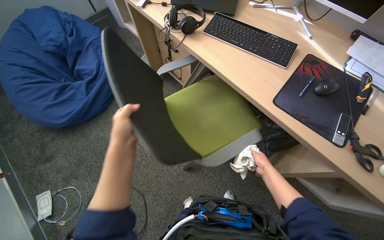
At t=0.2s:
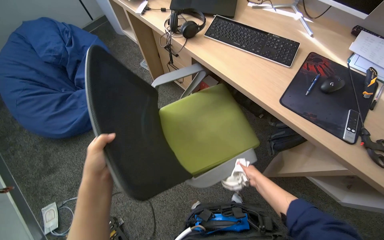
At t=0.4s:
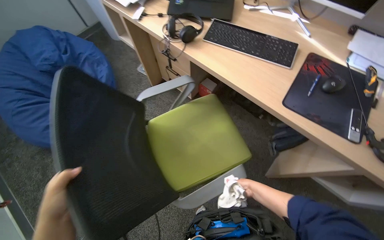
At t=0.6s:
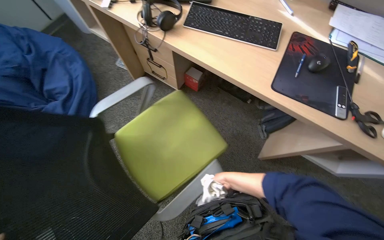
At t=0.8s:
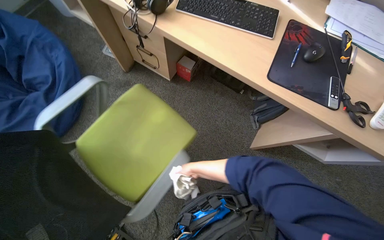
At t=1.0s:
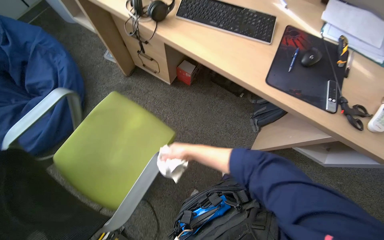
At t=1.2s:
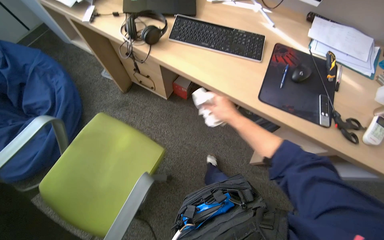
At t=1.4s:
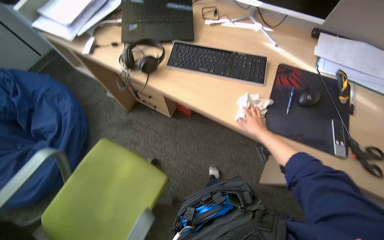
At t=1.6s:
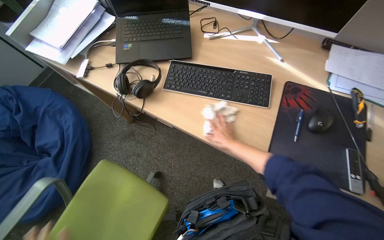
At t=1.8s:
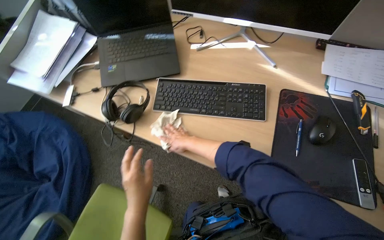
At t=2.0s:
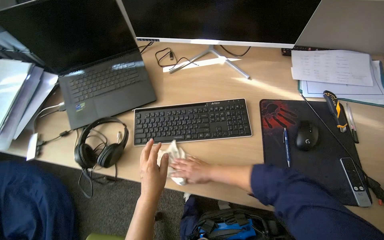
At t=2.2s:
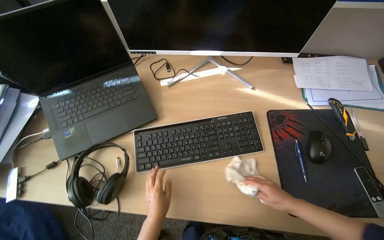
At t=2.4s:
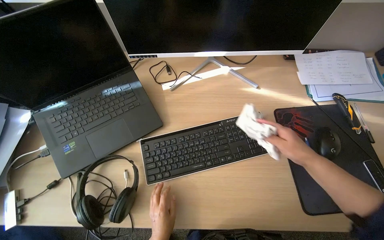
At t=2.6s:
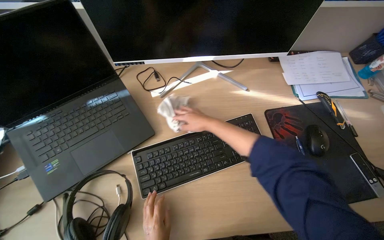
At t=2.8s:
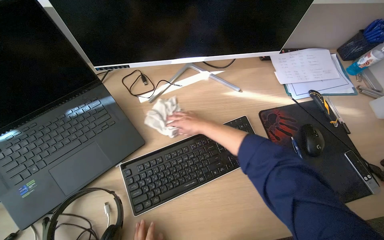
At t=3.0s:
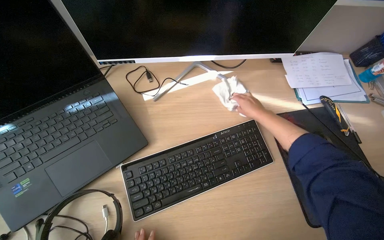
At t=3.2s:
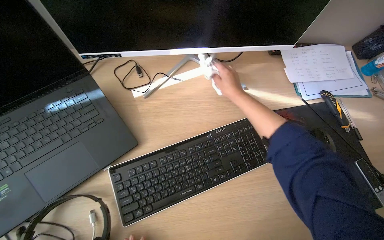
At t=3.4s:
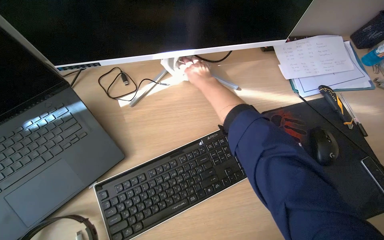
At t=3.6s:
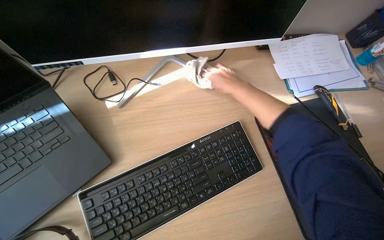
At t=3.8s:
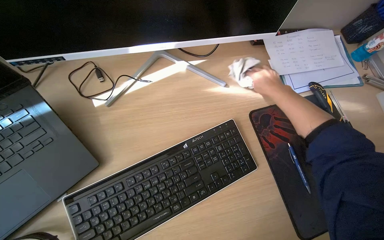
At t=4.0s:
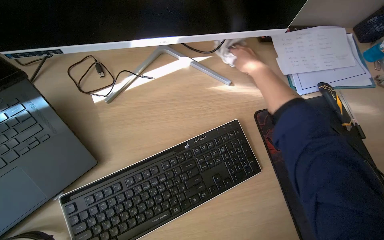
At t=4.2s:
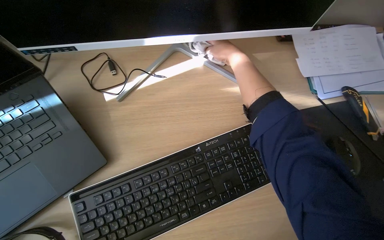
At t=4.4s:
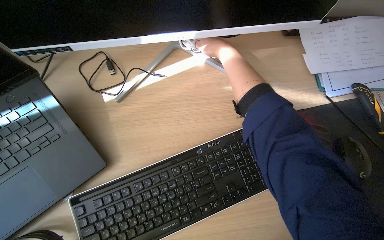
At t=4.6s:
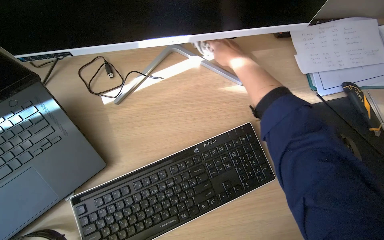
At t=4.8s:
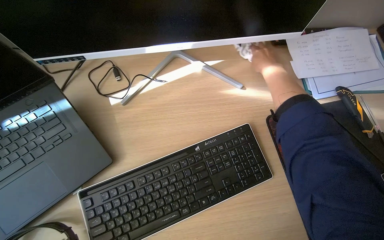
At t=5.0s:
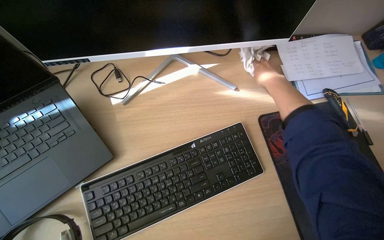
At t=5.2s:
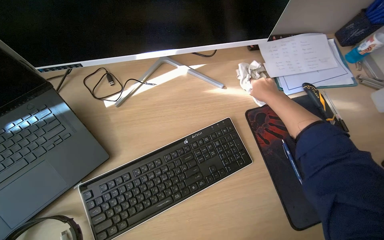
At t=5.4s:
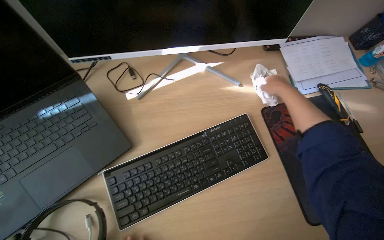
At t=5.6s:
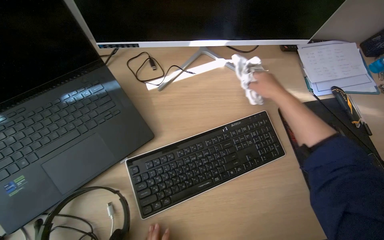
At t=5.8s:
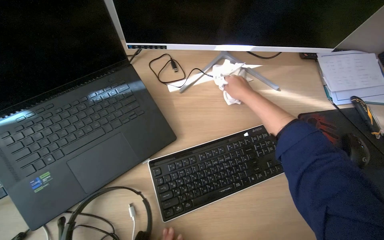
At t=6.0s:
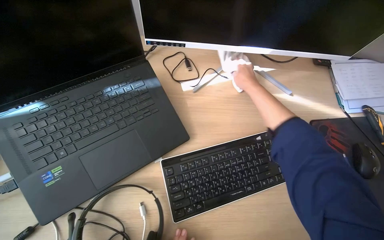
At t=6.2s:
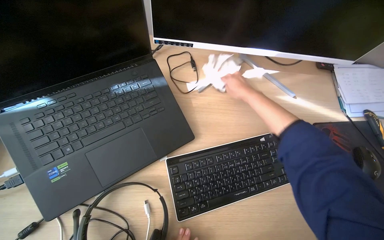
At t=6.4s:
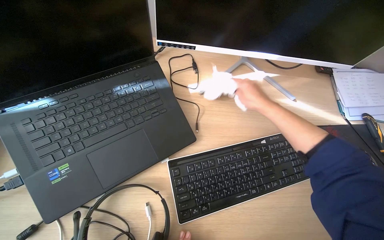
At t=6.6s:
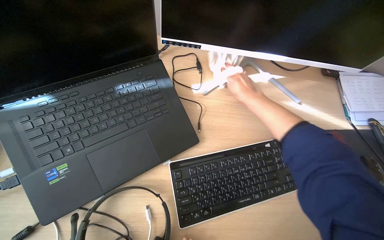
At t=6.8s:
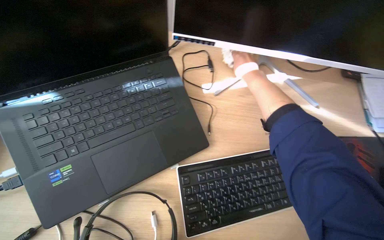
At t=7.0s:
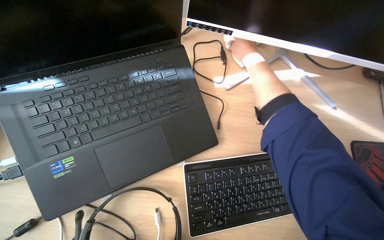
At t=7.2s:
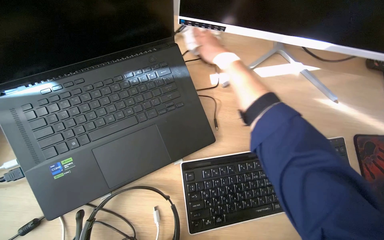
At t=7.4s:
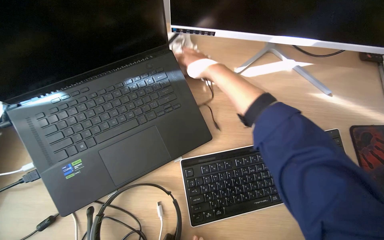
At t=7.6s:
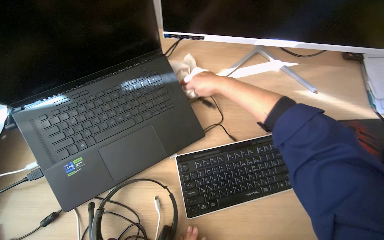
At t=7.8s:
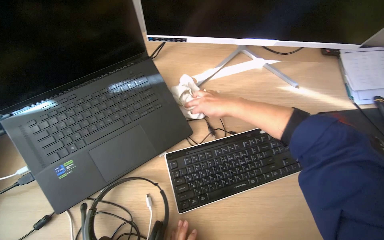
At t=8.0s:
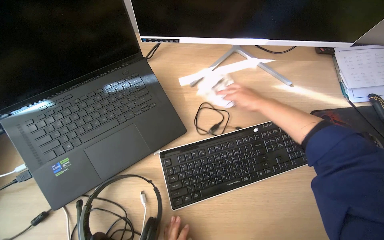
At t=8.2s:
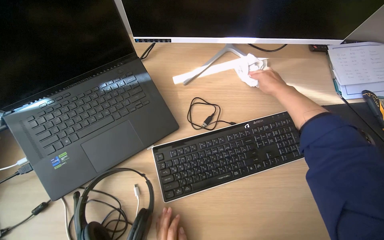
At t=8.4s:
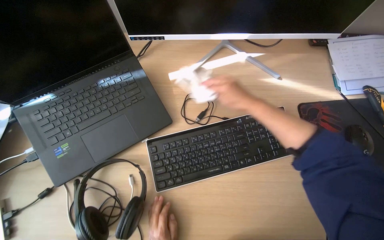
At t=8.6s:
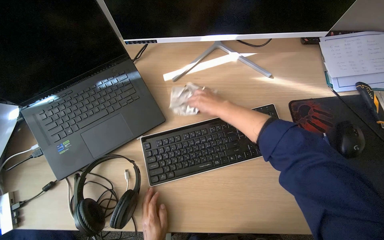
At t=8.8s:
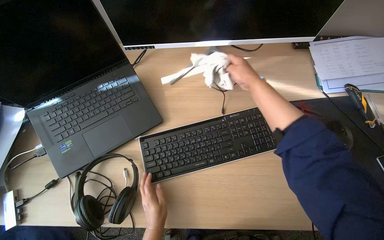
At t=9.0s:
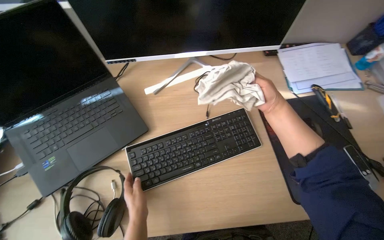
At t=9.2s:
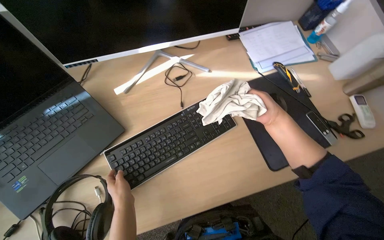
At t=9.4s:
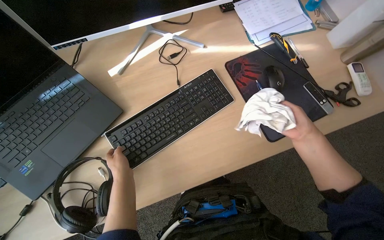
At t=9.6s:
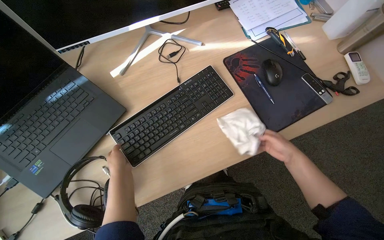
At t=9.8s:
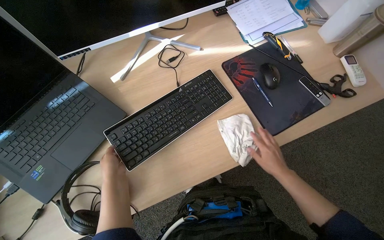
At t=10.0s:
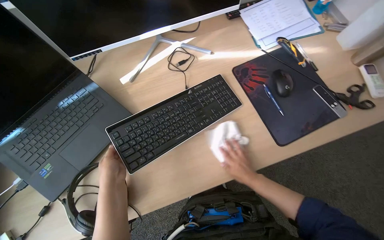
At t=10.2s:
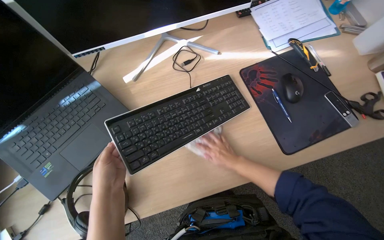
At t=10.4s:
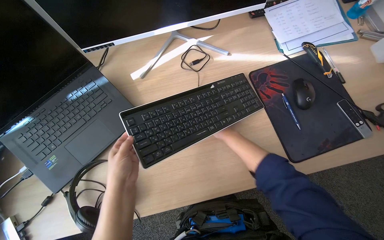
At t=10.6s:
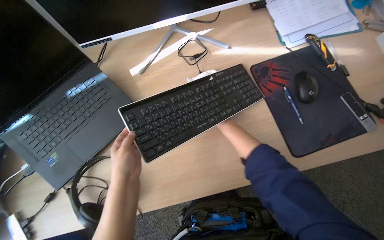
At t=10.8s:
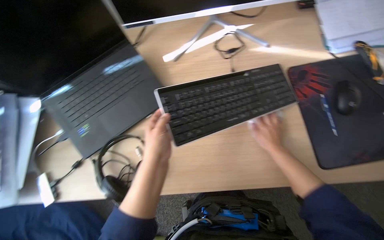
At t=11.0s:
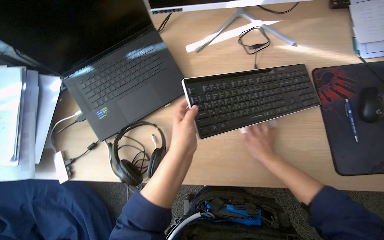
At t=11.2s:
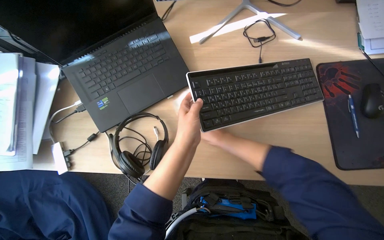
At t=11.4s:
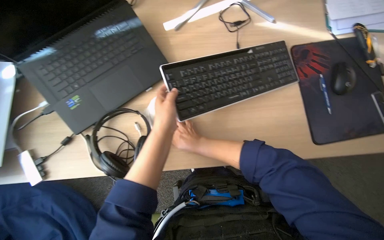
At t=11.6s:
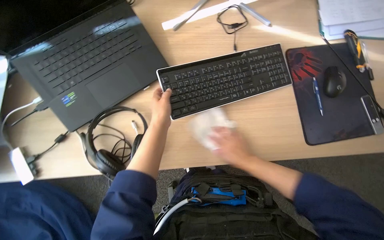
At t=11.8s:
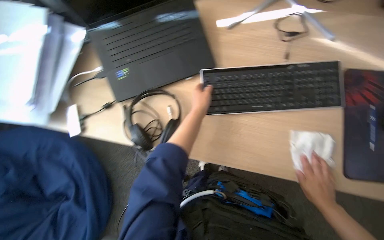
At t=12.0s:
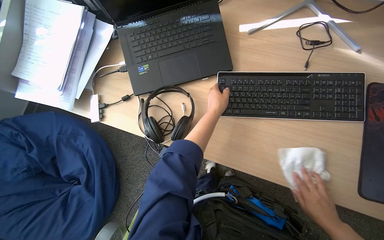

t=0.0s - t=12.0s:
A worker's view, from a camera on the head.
Job: wiping surfaces.
The whole recording: Wiping office desk and peripherals. The worker wipes various items on the desk, including the remote, scissors, cup, phone, desk surface, keyboard, mouse, and monitor stand.
t=0.0s - t=1.6s: The right hand swings left and right, about 30 cm each way, with 2 reversals.
t=1.6s - t=3.0s: The head rotates about 35 degrees to the right.
t=3.0s - t=4.4s: The right hand goes left and right, some 20 cm each way, reversing 2 times.
t=4.4s - t=6.0s: The right hand heads down the picture, covering about 10 cm.
t=6.0s - t=7.6s: The right hand shifts about 15 cm to the left.
t=7.6s - t=9.0s: The right hand swings left and right, some 20 cm each way, with 2 reversals.
t=9.0s - t=10.4s: The right hand goes roughly 30 cm down the picture; the left hand is displaced nearer to the camera and up the picture by approximately 15 cm.
t=10.4s - t=12.0s: The scene turns approximately 30 degrees clockwise in the picture. The left hand is displaced farther from the camera by approximately 10 cm. The right hand goes roughly 20 cm down the picture and nearer to the camera.

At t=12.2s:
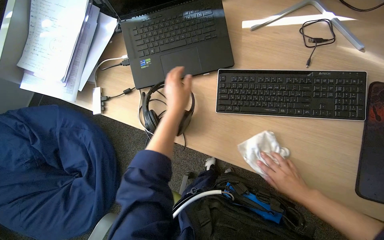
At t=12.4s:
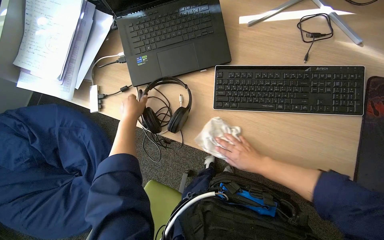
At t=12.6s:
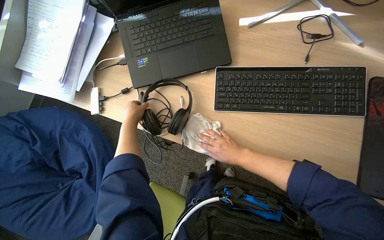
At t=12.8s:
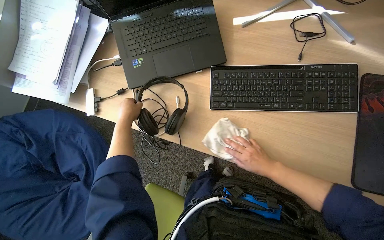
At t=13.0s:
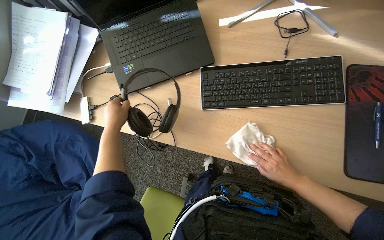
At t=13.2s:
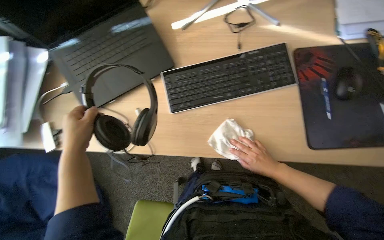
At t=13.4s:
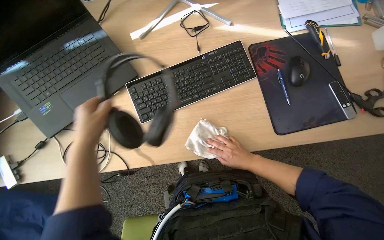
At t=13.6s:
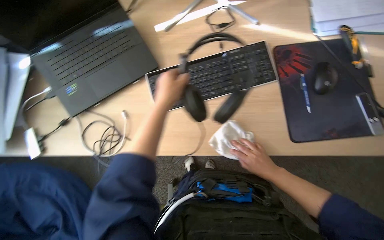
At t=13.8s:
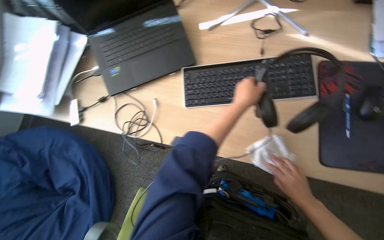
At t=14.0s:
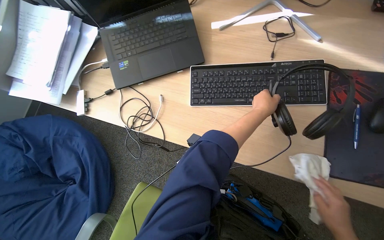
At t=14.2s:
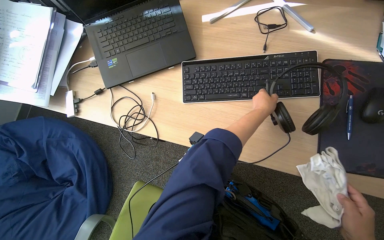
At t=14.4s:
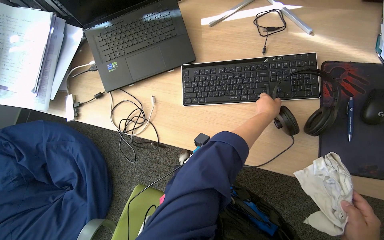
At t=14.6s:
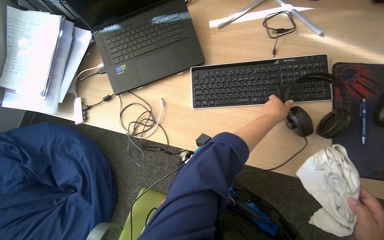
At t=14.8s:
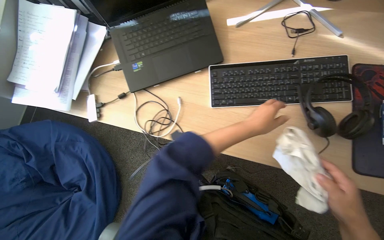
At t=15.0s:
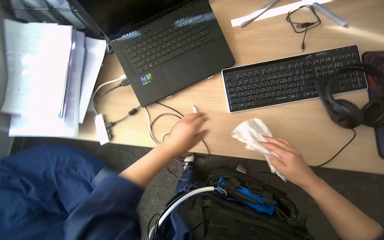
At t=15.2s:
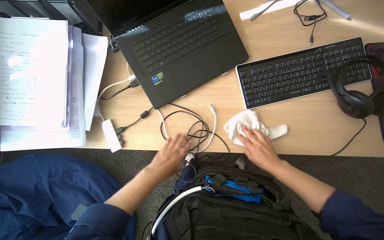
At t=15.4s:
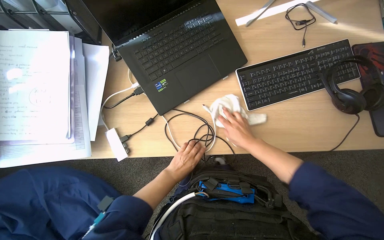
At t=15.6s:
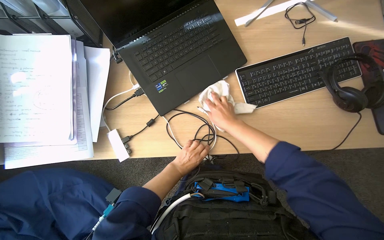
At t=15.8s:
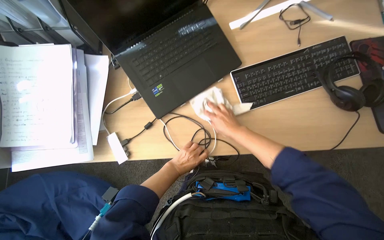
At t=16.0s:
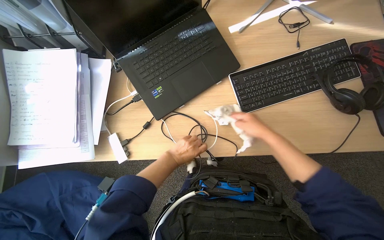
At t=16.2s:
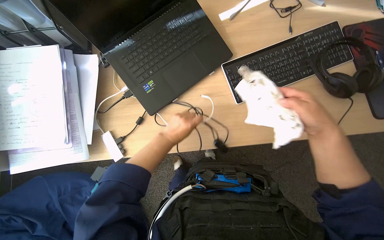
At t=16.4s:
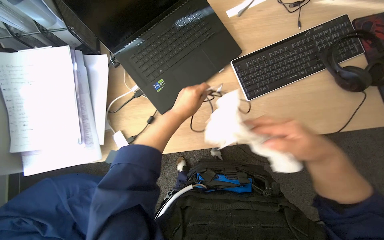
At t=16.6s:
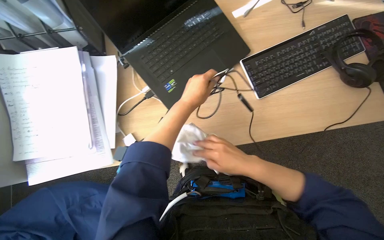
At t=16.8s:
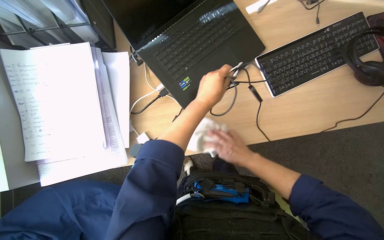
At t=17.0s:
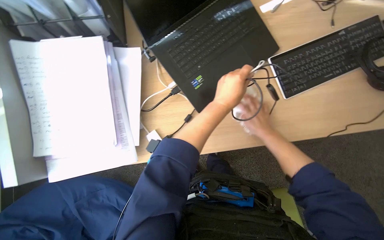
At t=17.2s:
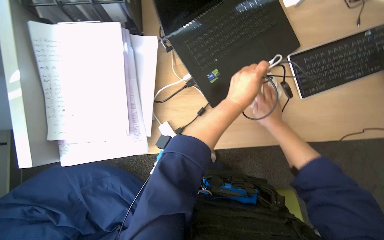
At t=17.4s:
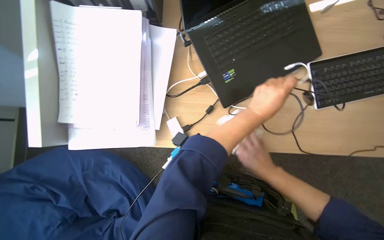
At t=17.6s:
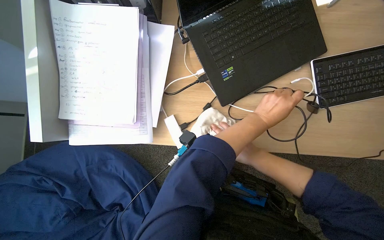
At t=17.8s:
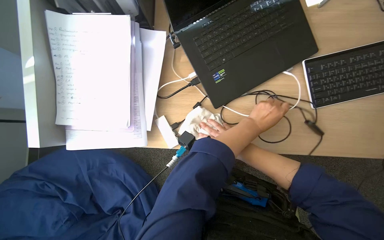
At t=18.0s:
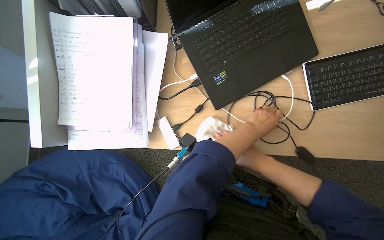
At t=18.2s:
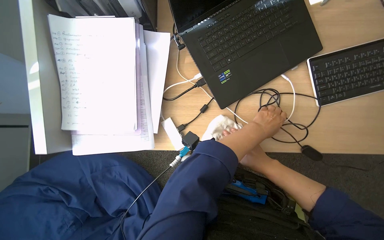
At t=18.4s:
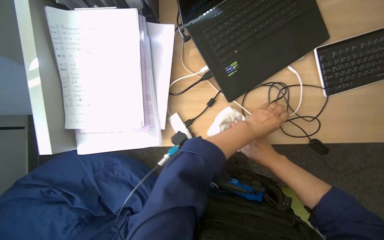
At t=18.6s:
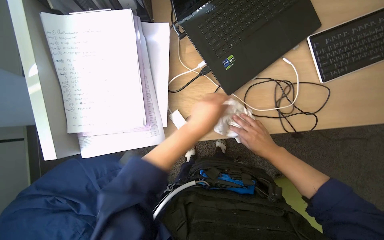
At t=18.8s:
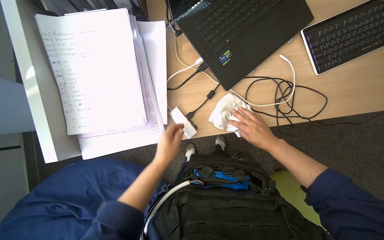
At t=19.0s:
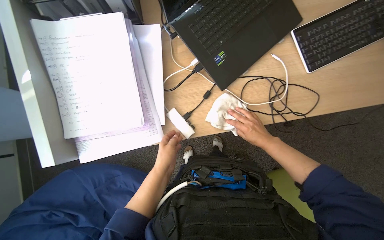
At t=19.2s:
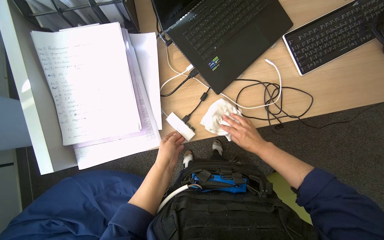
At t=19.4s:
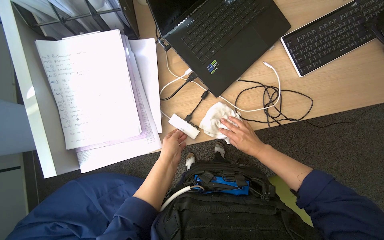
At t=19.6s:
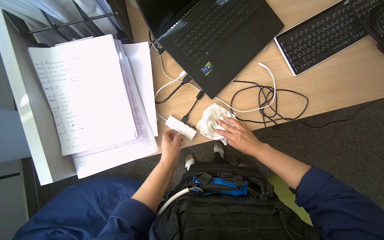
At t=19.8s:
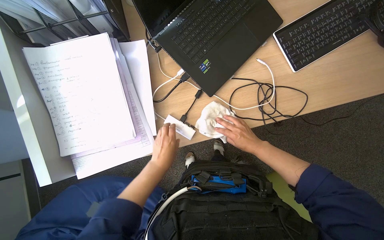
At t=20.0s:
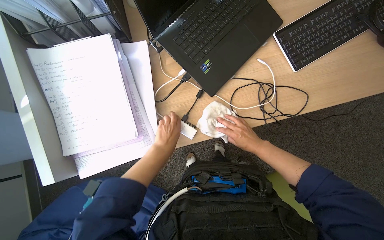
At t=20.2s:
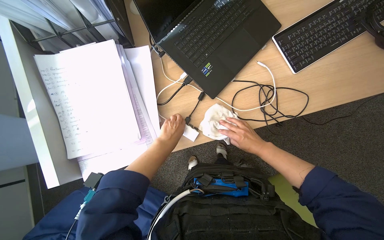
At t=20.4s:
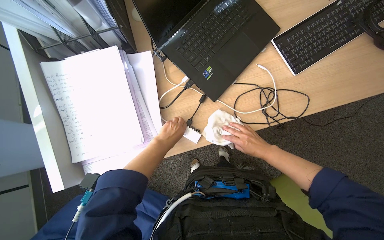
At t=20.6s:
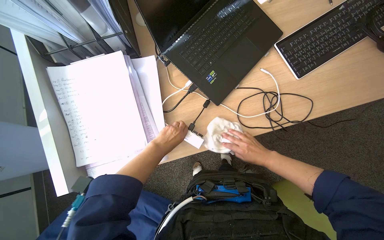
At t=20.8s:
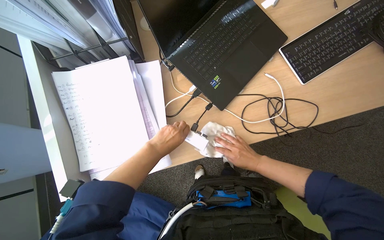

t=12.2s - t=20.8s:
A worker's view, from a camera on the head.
Job: wiping surfaces.
The whole recording: Wiping office desk and peripherals. The worker wipes various items on the desk, including the remote, scissors, cup, phone, desk surface, keyboard, mouse, and monitor stand.
t=13.6s - t=15.0s: The left hand goes approximately 10 cm down the picture, and reaches some 25 cm to the right, then returns.
t=15.0s - t=16.6s: The left hand travels up the picture by about 10 cm; the right hand swings left and right, about 20 cm each way, with 2 reversals.
t=16.6s - t=18.0s: The left hand shifts roughly 15 cm farther from the camera and to the right. Meanwhile the right hand shifts approximately 10 cm farther from the camera, and travels up the picture and back again, about 10 cm each way.
t=18.0s - t=19.4s: The left hand moves to the left and down the picture, some 35 cm.
